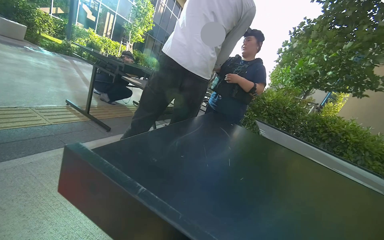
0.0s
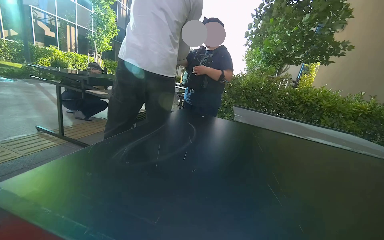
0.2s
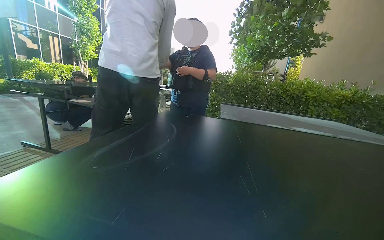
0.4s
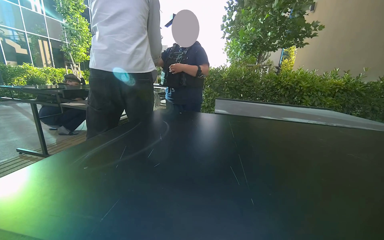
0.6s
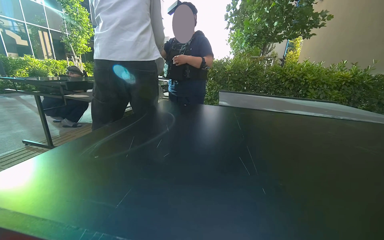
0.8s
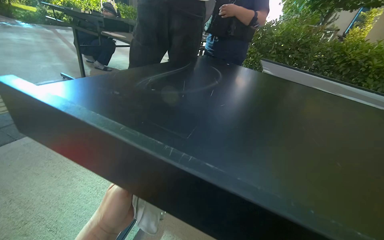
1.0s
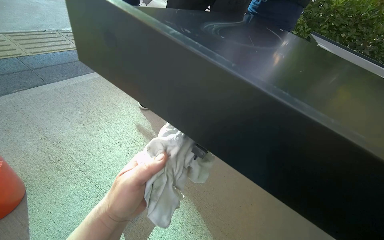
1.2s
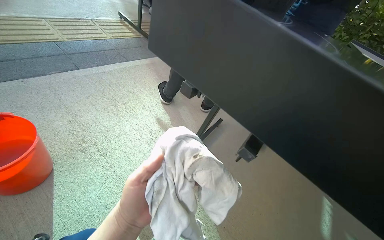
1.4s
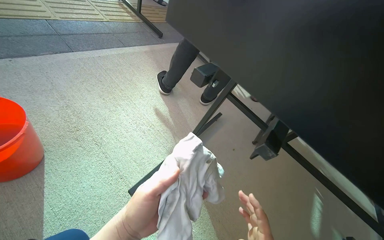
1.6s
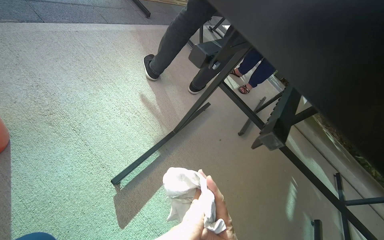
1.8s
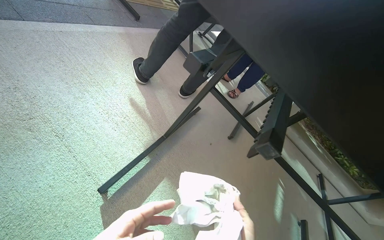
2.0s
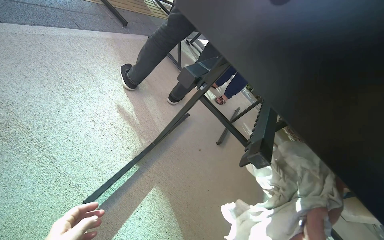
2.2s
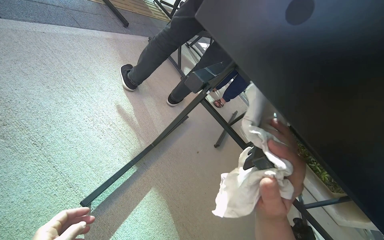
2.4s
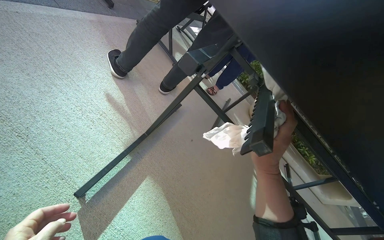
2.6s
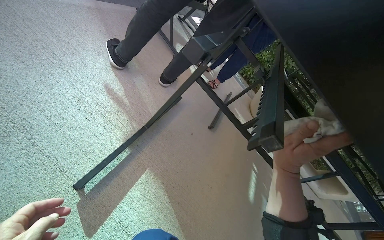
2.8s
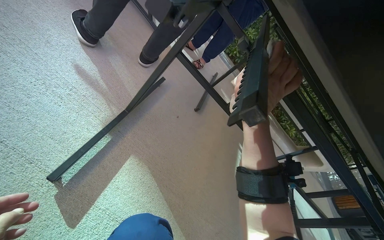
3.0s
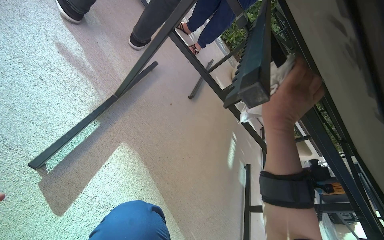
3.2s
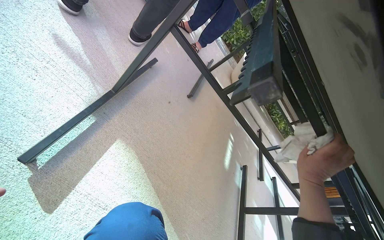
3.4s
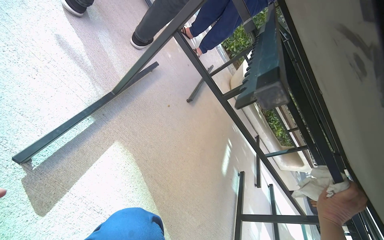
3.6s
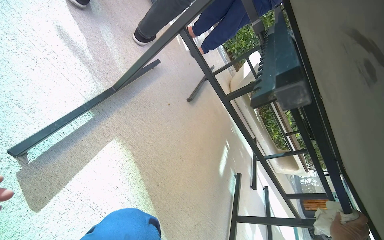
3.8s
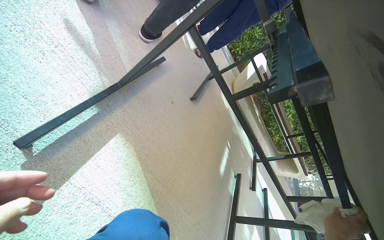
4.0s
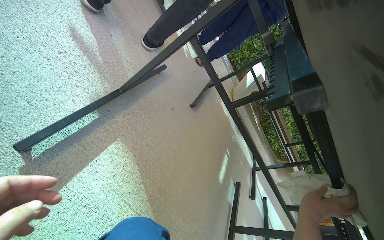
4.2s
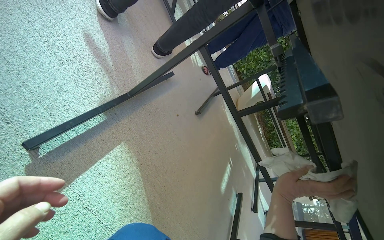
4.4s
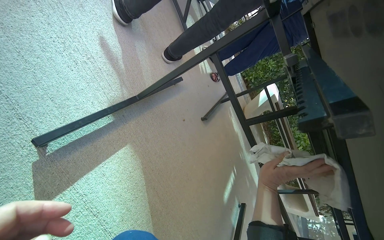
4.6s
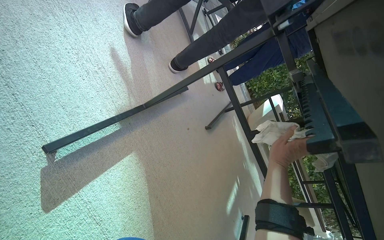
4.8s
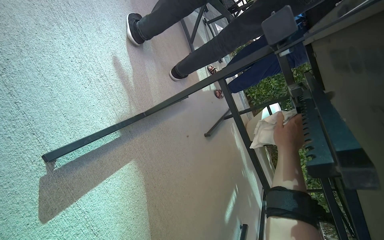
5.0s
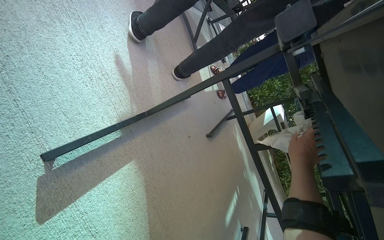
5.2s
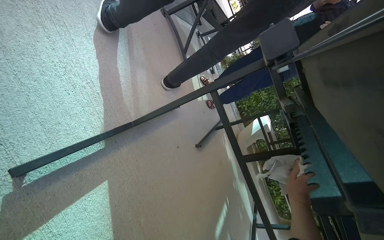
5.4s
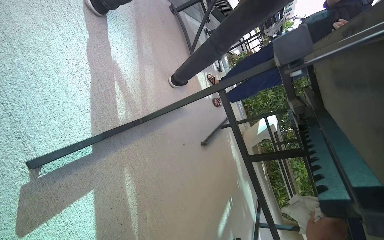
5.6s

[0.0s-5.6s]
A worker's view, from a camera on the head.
Job: wiping surfaces.
The whole recording: Wiping underside of outdoor table. The worker wipes the underside of an outdoor table with a white cloth.
0.0s to 1.4s: The view tips downward by some 20 degrees.
1.4s to 2.8s: The view pans to the right by some 25 degrees.
4.2s to 5.6s: The view tilts some 15 degrees upward.

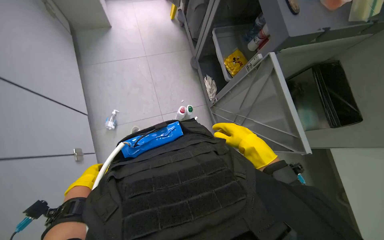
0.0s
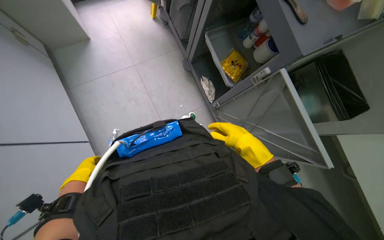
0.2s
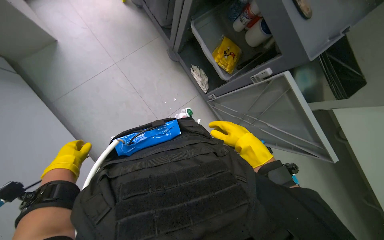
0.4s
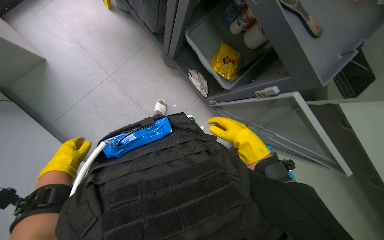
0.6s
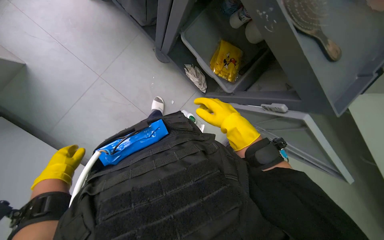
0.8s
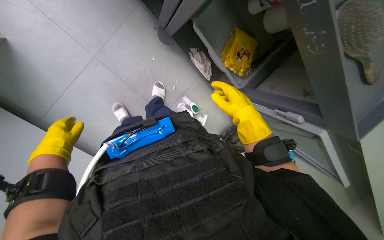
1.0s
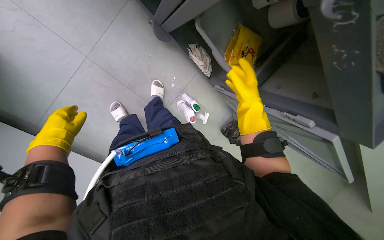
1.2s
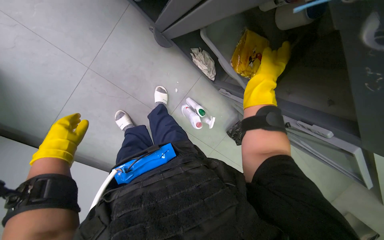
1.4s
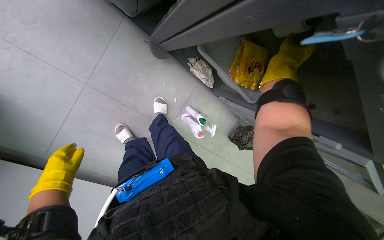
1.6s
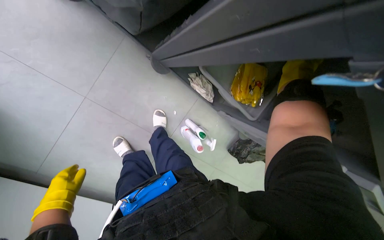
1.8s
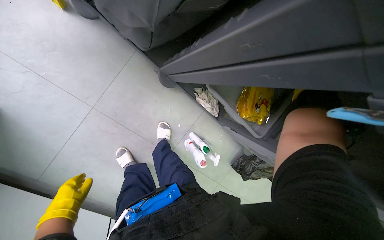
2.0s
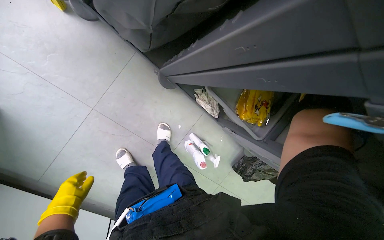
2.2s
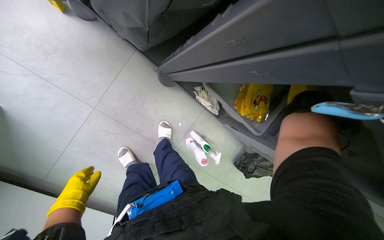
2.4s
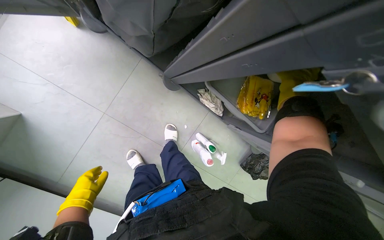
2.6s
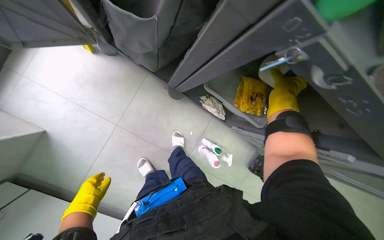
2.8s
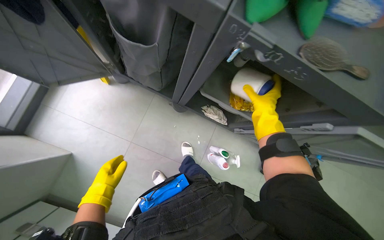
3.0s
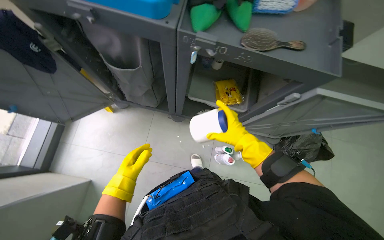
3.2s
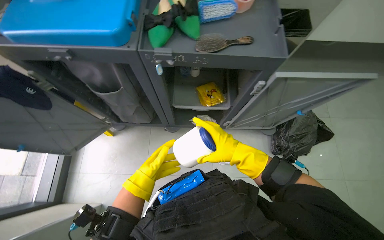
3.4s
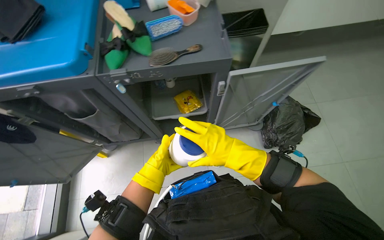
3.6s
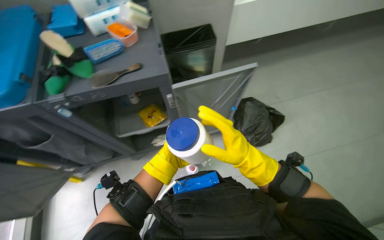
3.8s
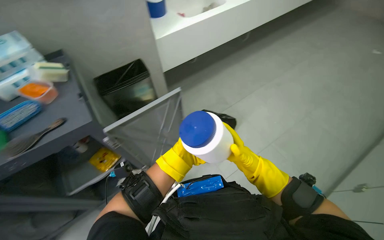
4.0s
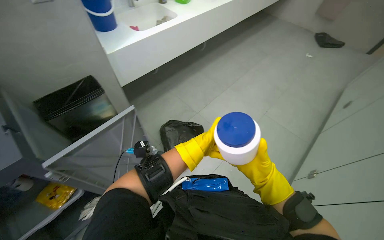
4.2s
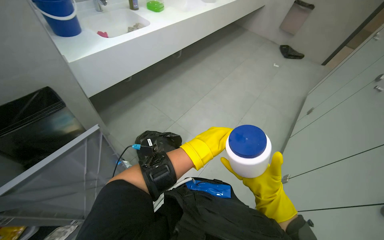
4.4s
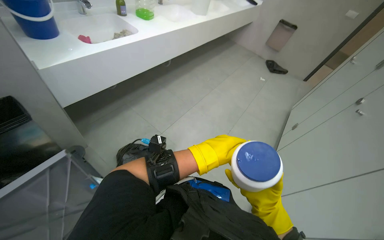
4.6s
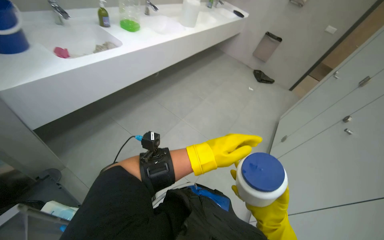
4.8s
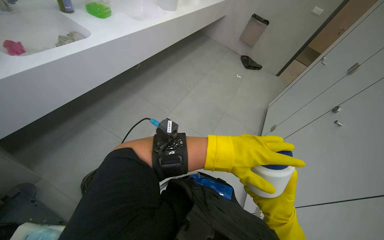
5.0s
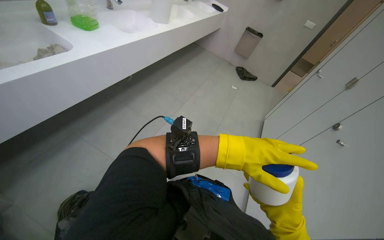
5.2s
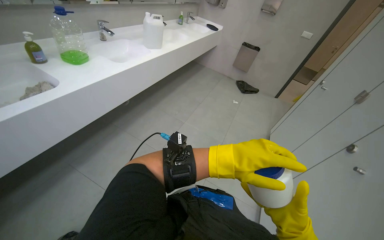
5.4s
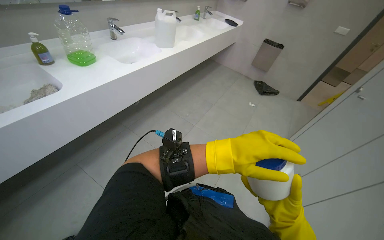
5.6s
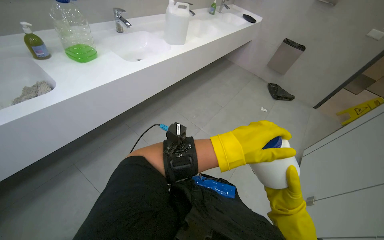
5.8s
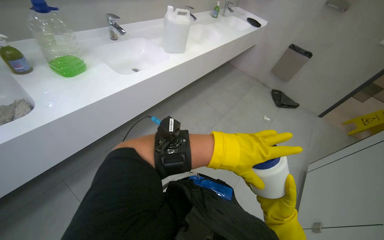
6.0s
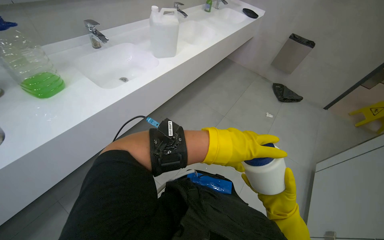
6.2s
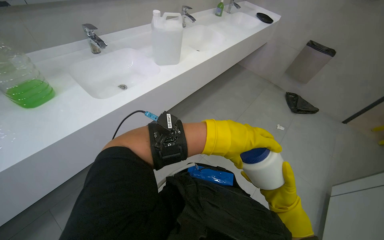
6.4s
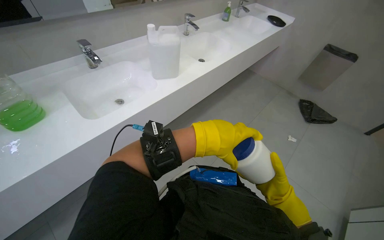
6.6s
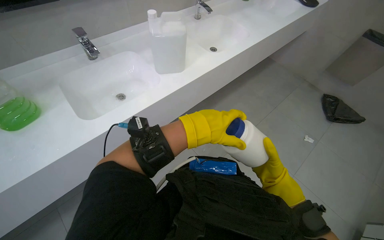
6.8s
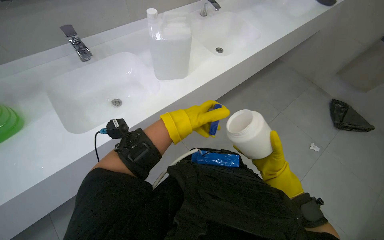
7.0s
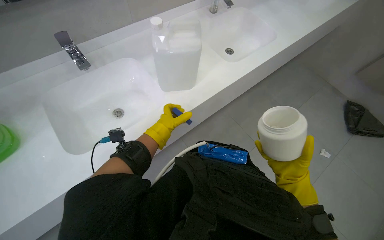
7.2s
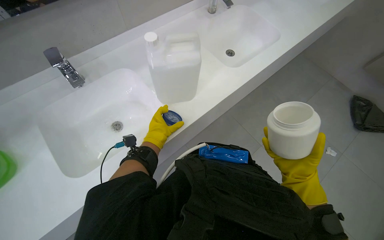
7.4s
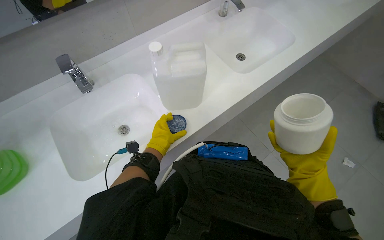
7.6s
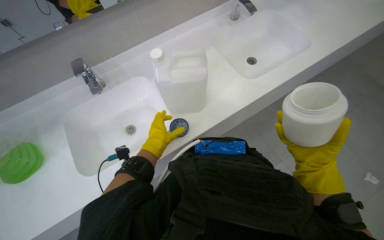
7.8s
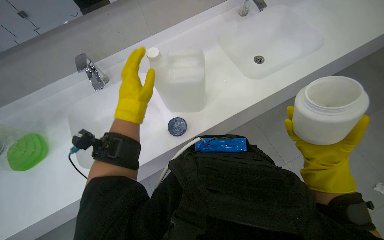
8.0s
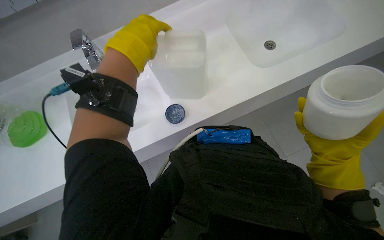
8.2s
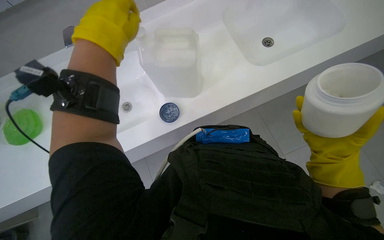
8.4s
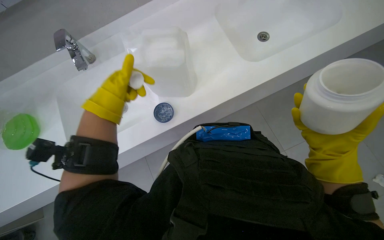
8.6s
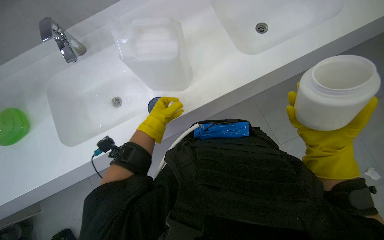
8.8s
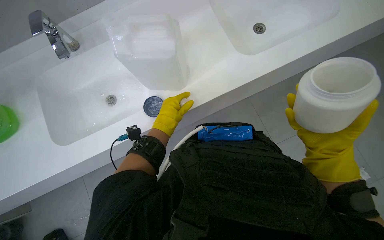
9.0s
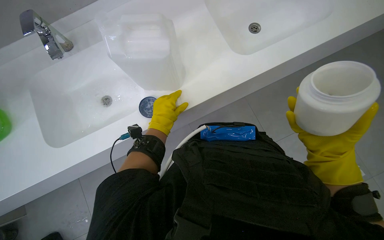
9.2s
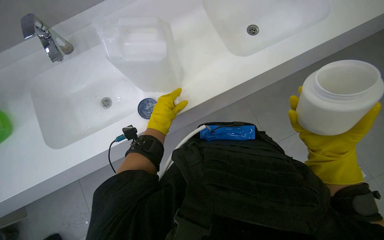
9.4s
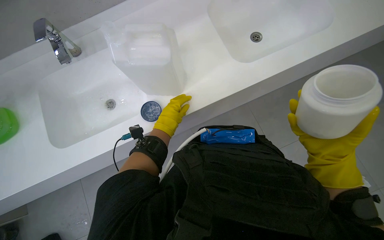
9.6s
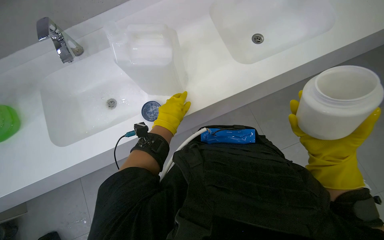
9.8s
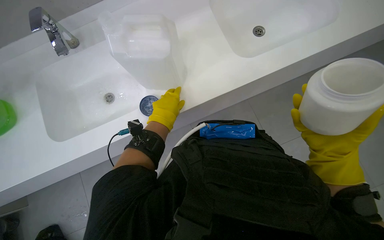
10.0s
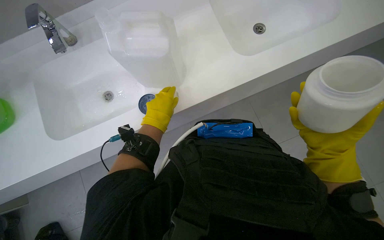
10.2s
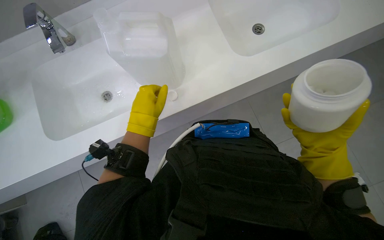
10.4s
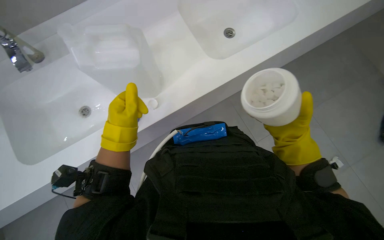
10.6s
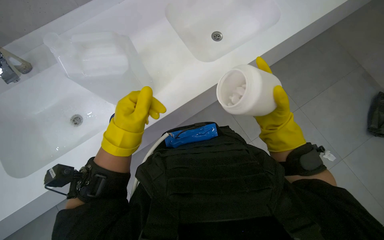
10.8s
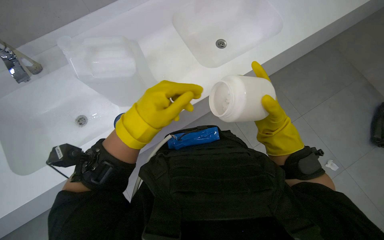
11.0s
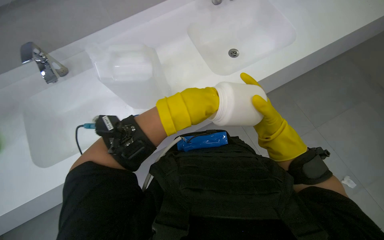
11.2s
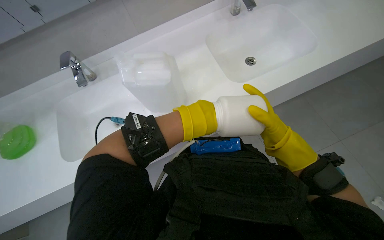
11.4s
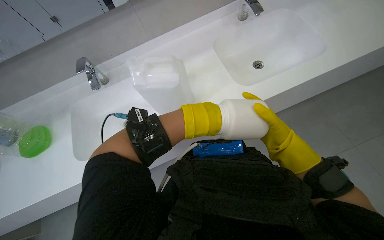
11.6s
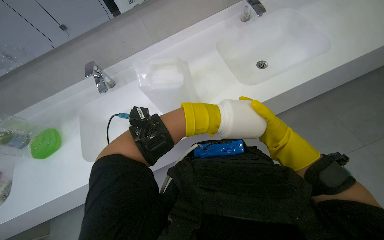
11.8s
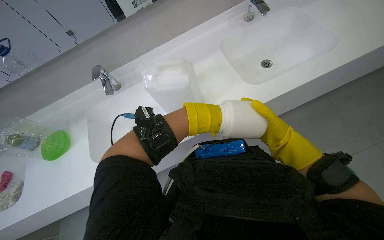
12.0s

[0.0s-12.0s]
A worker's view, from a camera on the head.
Job: preparing cleaning supplies.
The whole recording: Preparing cleaning solution with tablets. The worker retrieves cleaning tablets from the cart and adds them to the water-filled container.
0.0s to 1.6s: The view tips downward by about 15 degrees. Both hands move up the picture, about 40 cm.
1.6s to 3.0s: The camera sweeps to the left, by roughly 15 degrees. The view tips upward by about 20 degrees. The right hand moves farther from the camera, some 10 cm, while the left hand heads to the right, covering some 10 cm.
3.0s to 4.4s: The camera travels approximately 80 cm. The head turns to the right by about 65 degrees. The view tips upward by some 25 degrees.
4.4s to 6.0s: The camera travels approximately 1 m.
6.0s to 7.6s: The camera travels approximately 80 cm. The view swings about 20 degrees to the left.
7.6s to 9.0s: The left hand moves nearer and farther over roughly 30 cm, changing direction 2 times.
9.0s to 10.4s: The hands work in one place, with small movements.
10.4s to 12.0s: The view tilts roughly 15 degrees upward. The left hand goes roughly 10 cm to the right; the right hand goes about 10 cm farther from the camera.

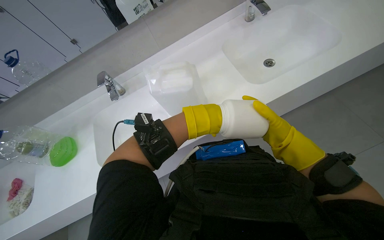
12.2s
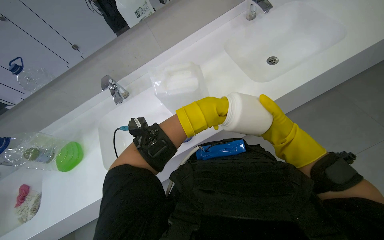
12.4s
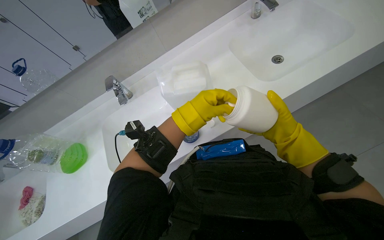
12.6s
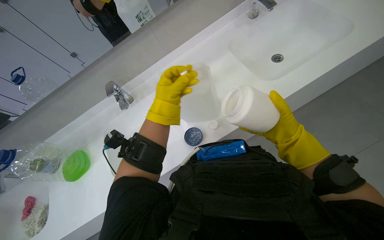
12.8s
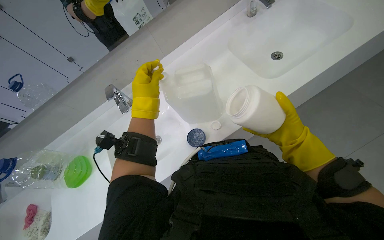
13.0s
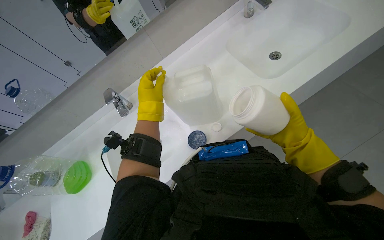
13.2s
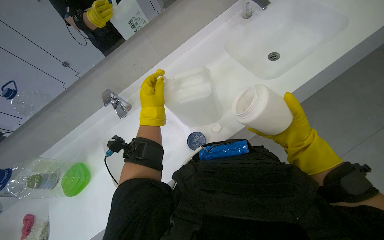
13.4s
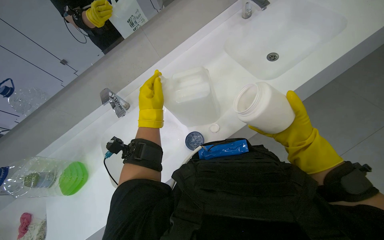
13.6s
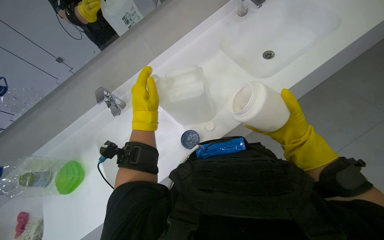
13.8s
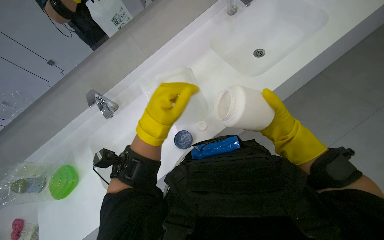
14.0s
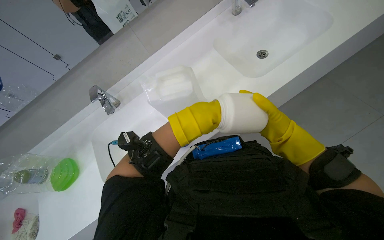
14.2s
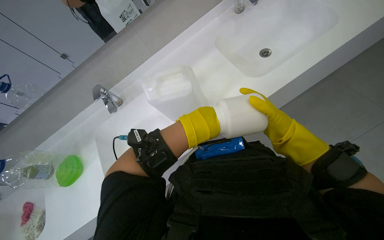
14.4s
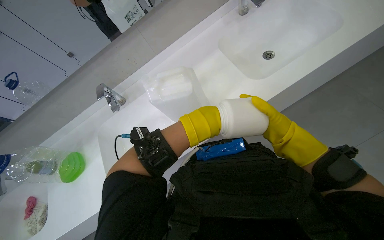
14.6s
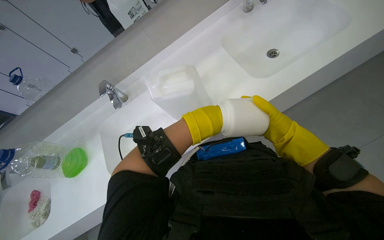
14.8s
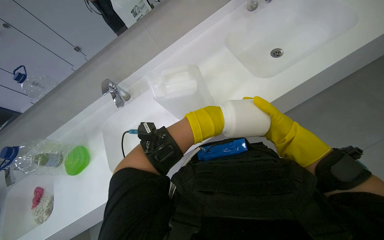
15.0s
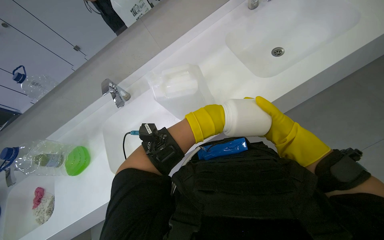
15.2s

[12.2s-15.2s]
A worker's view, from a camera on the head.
Job: preparing cleaning supplies.
The whole recording: Preparing cleaning solution with tablets. The worker retrieves cleaning tablets from the cart and adds them to the water-filled container.
12.2s to 13.8s: The left hand moves to the left, approximately 10 cm.
13.8s to 15.2s: The left hand is displaced to the right by some 10 cm.
